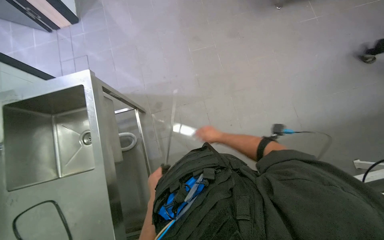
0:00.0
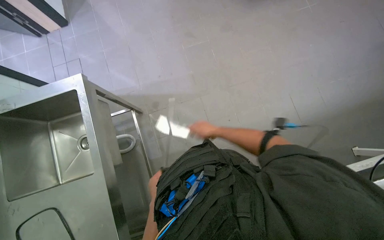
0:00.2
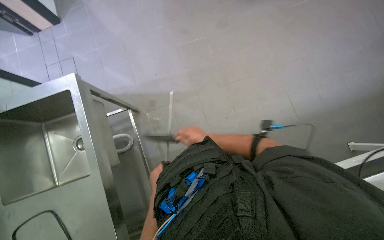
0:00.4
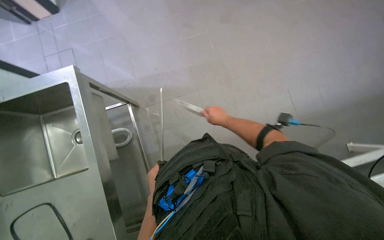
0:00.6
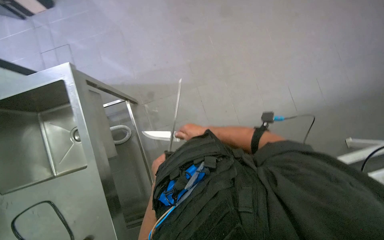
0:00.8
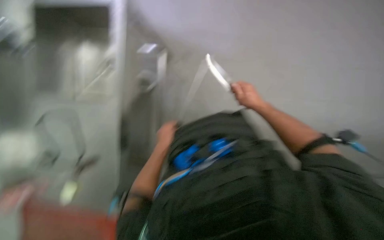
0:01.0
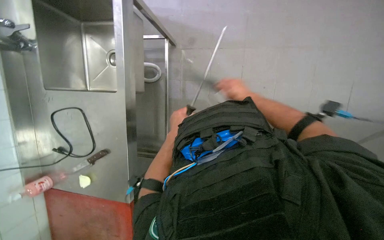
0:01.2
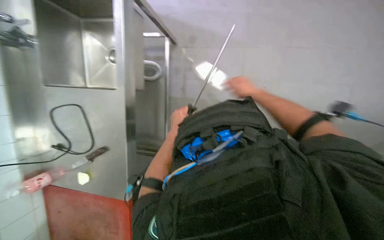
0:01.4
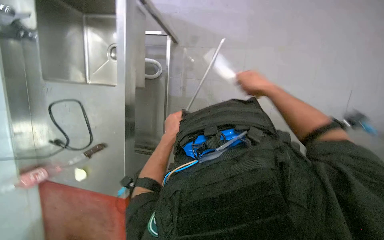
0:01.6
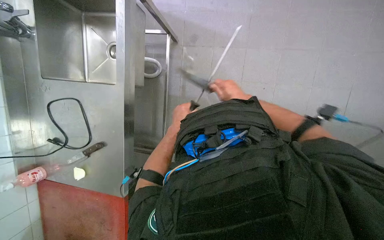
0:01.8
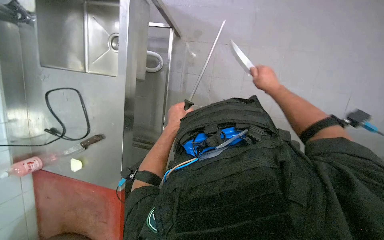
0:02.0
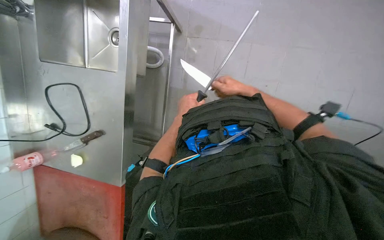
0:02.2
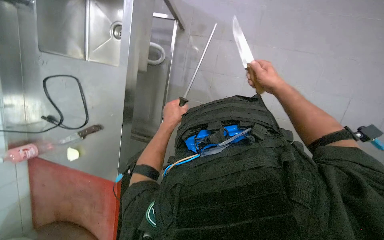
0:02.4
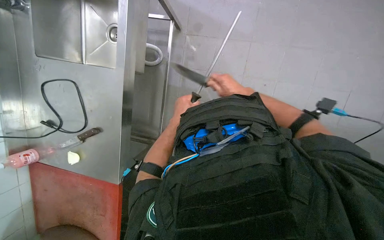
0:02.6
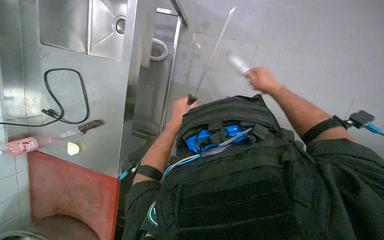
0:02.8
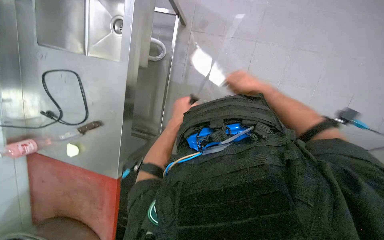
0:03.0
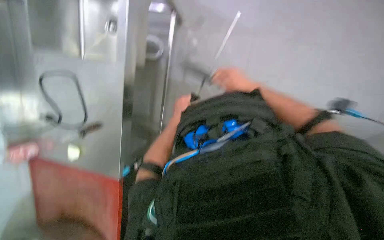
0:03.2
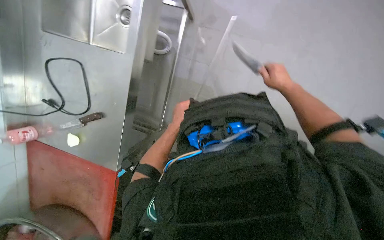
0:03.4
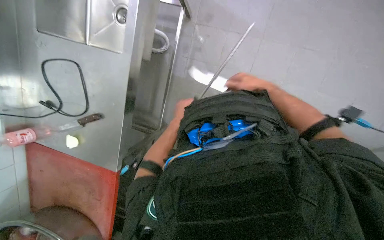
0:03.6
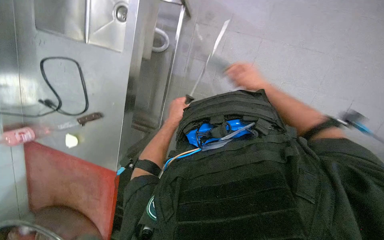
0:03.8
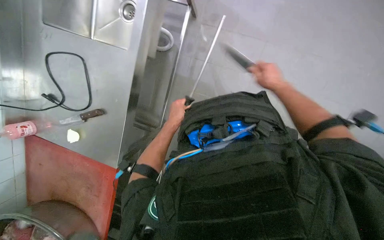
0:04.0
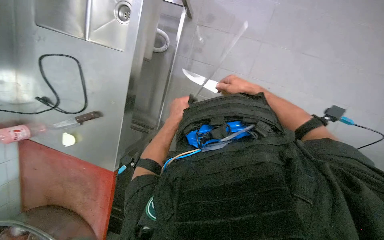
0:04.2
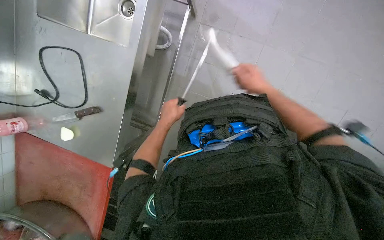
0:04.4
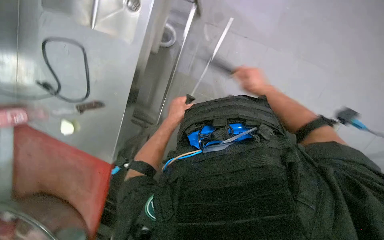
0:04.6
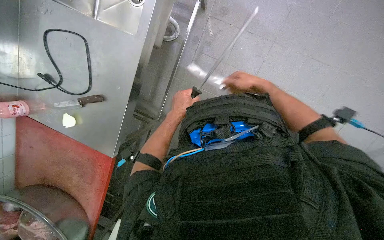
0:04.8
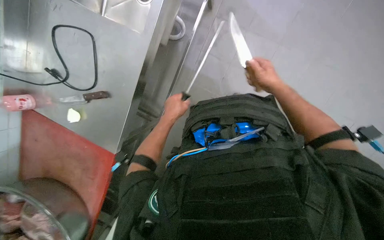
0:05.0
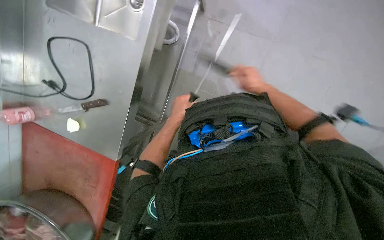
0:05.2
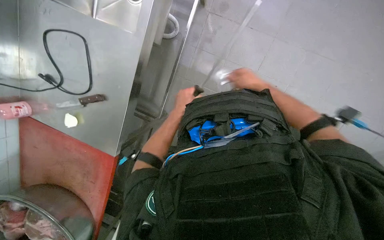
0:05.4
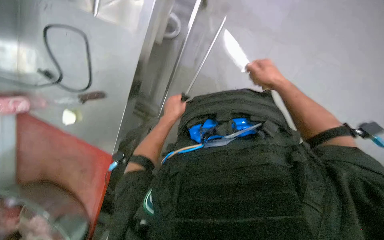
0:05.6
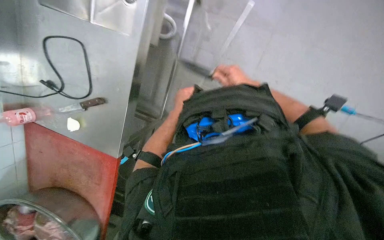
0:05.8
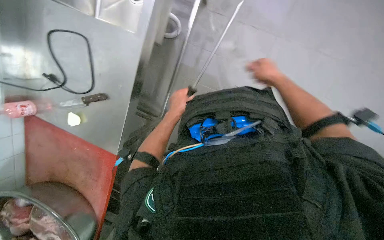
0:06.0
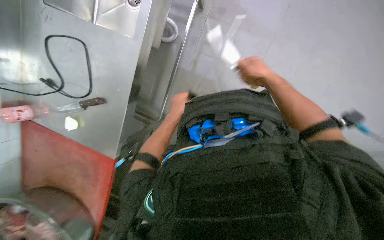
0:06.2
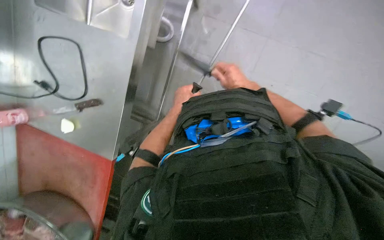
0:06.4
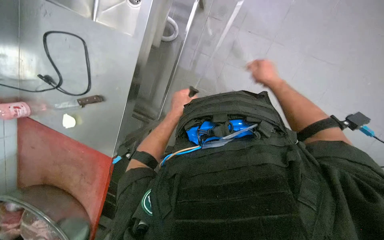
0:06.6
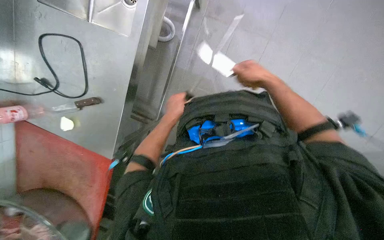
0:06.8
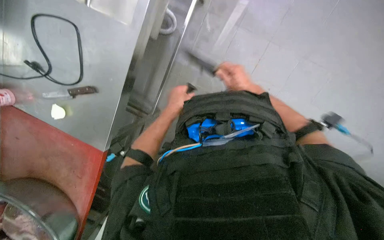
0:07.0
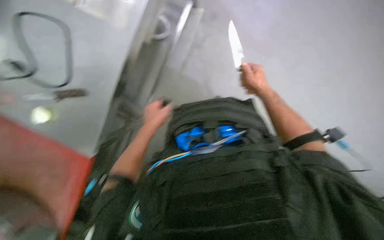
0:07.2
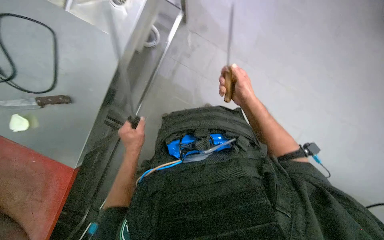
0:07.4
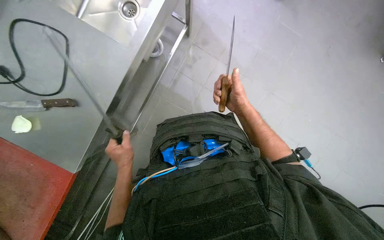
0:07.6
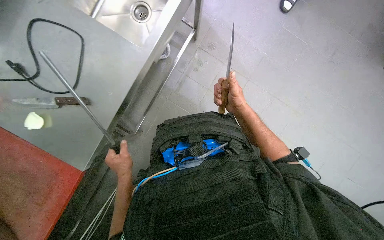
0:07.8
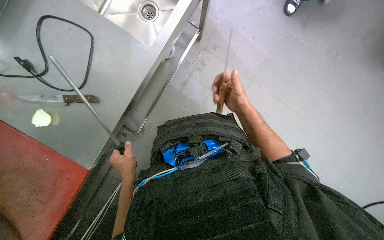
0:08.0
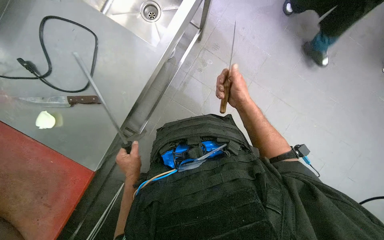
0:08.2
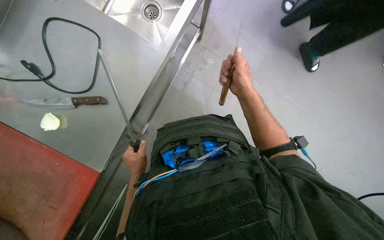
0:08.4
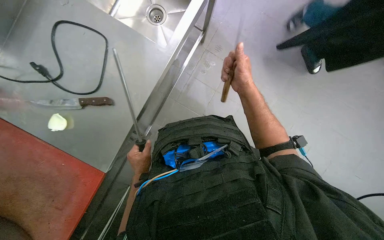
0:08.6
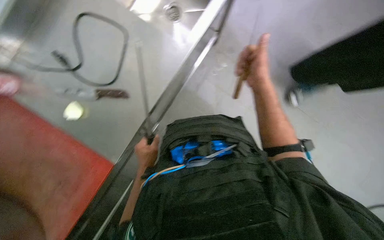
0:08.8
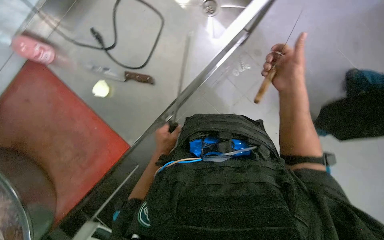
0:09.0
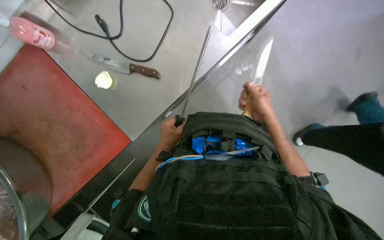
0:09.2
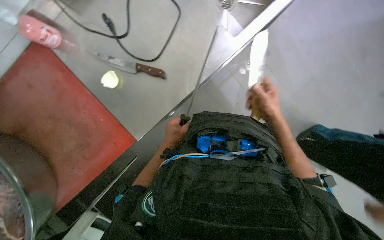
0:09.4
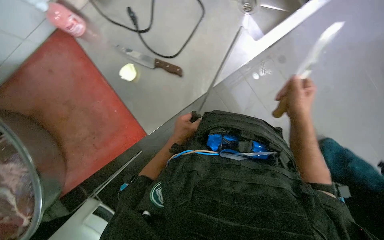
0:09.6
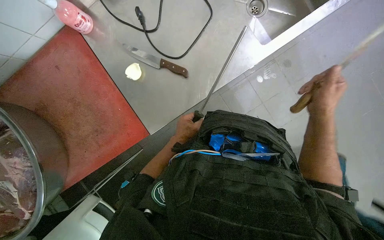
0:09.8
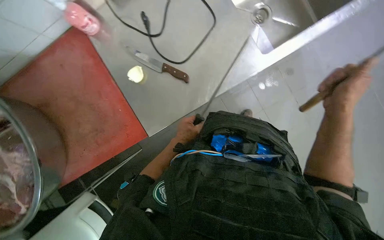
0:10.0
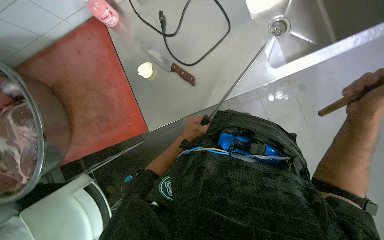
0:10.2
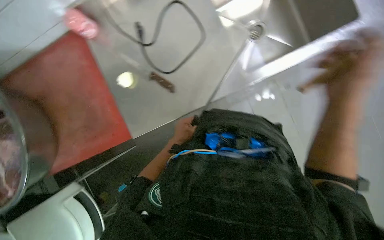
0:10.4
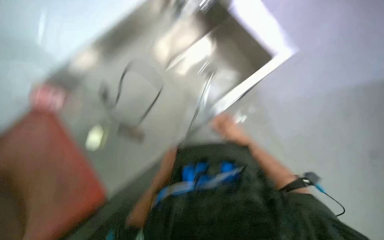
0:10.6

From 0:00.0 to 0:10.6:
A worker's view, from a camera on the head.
Job: preparing food.
The whole recording: Sharpening knife with sharpening steel. The worker sharpens a knife using a sharpening steel on a metal counter.
From 0:01.6 to 0:03.0: The right hand moves left and right over roughly 10 cm, changing direction 2 times.
From 0:03.0 to 0:06.0: The hands make small movements and keep their place.
From 0:06.0 to 0:07.6: The right hand swings left and right, some 15 cm each way, with 2 reversals. Meanwhile the left hand travels down the picture and to the left by about 20 cm.
From 0:07.6 to 0:09.0: The head turns to the left by roughly 20 degrees. The right hand travels up the picture by approximately 10 cm.

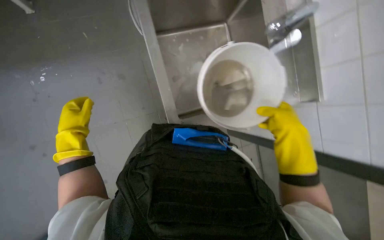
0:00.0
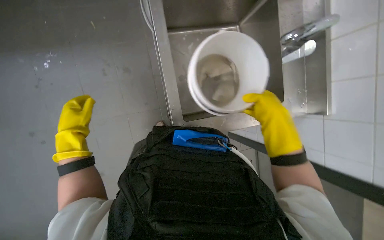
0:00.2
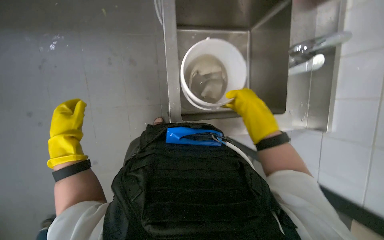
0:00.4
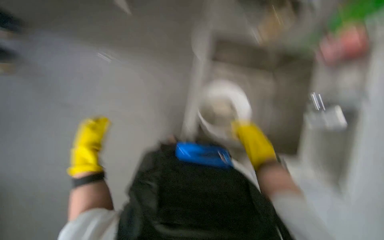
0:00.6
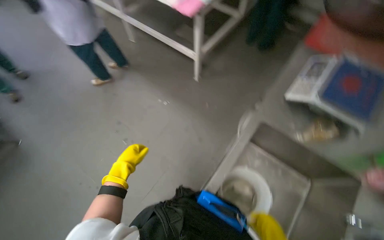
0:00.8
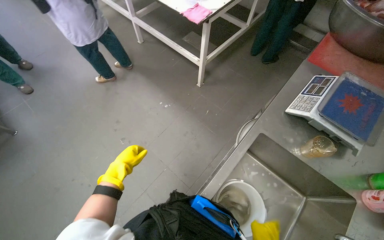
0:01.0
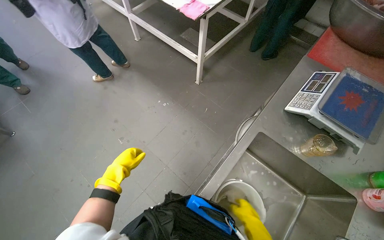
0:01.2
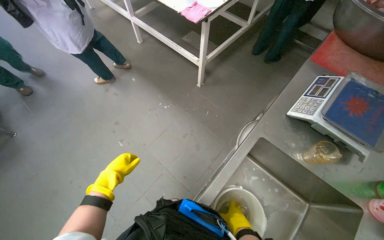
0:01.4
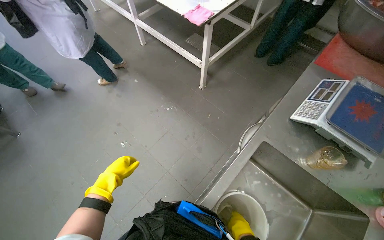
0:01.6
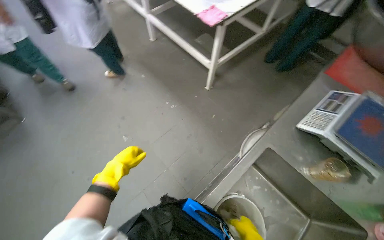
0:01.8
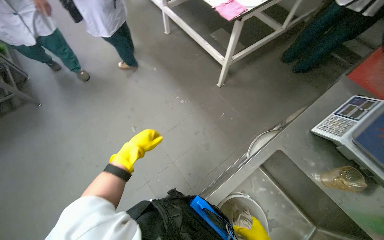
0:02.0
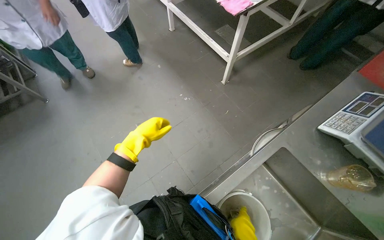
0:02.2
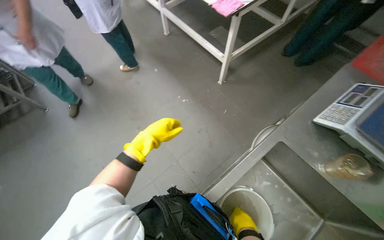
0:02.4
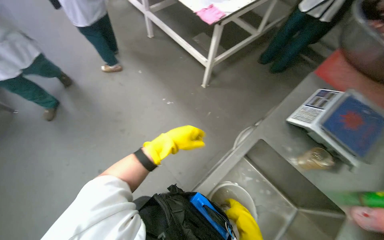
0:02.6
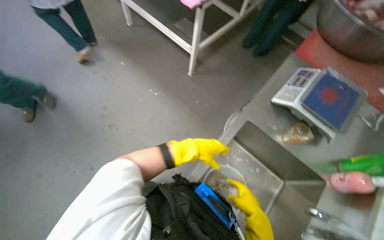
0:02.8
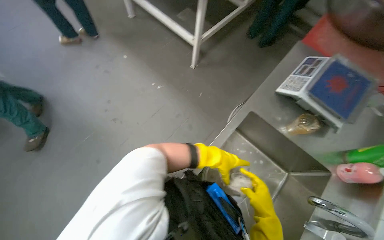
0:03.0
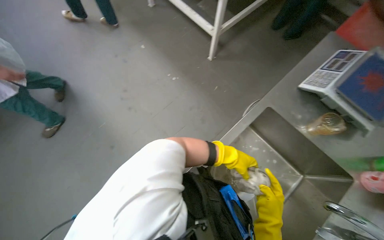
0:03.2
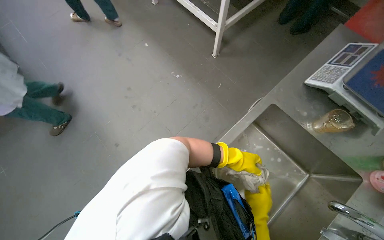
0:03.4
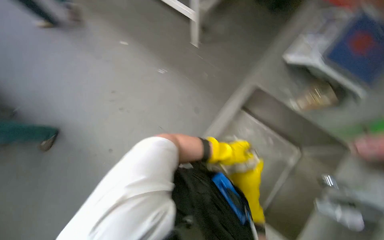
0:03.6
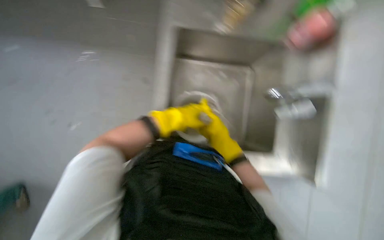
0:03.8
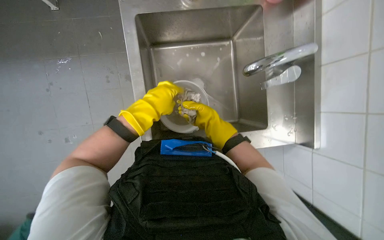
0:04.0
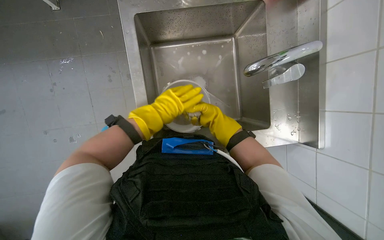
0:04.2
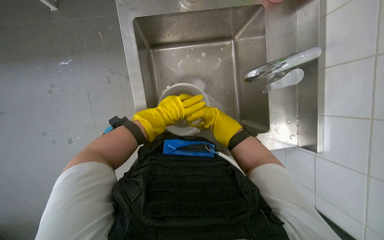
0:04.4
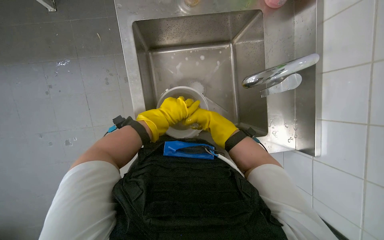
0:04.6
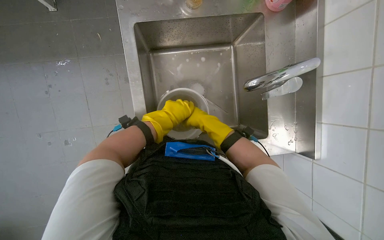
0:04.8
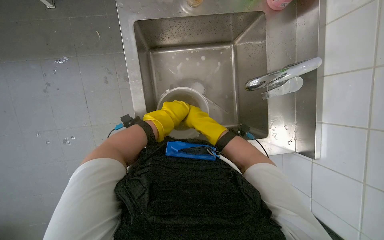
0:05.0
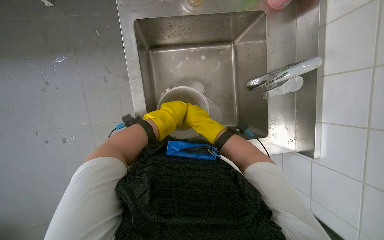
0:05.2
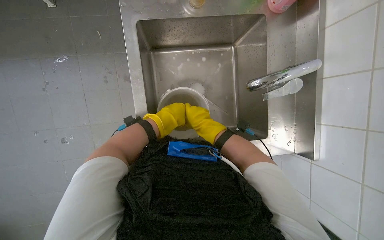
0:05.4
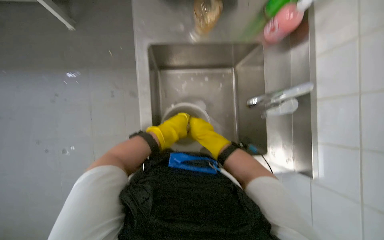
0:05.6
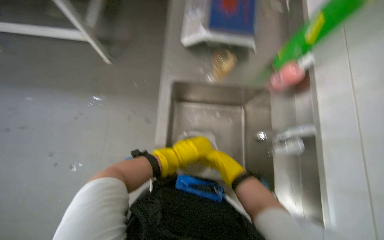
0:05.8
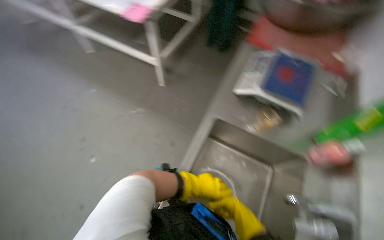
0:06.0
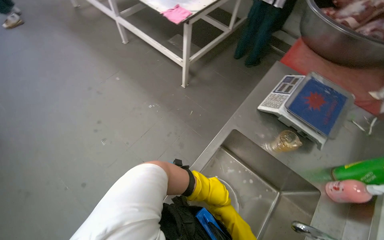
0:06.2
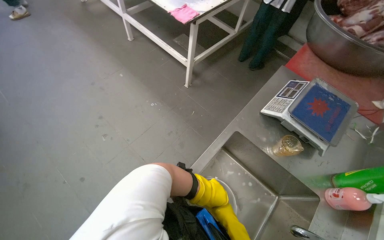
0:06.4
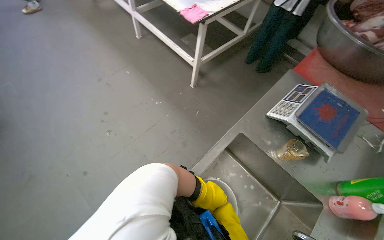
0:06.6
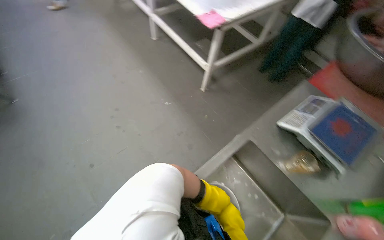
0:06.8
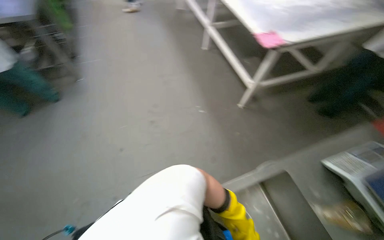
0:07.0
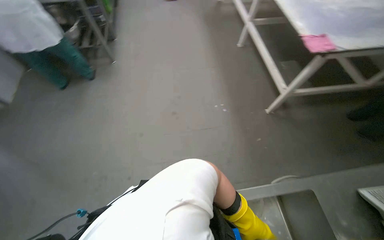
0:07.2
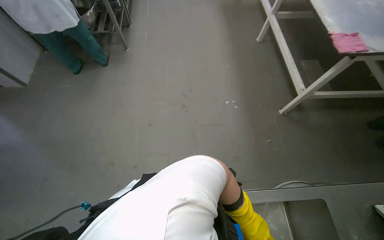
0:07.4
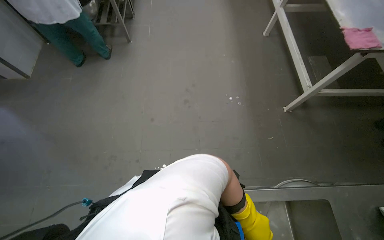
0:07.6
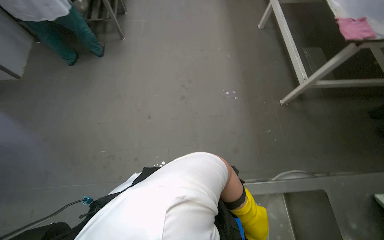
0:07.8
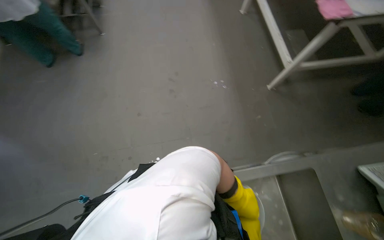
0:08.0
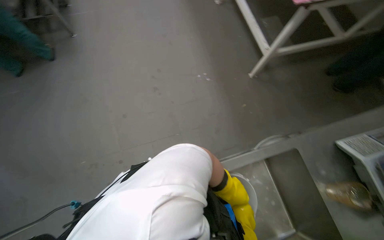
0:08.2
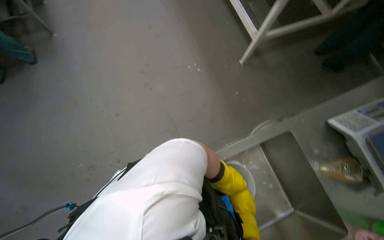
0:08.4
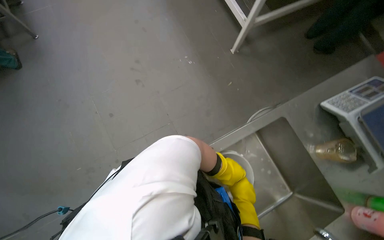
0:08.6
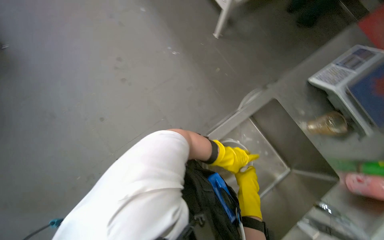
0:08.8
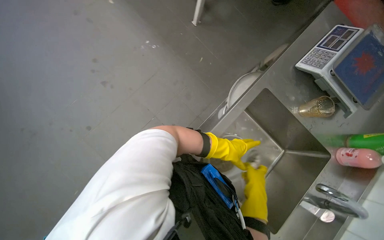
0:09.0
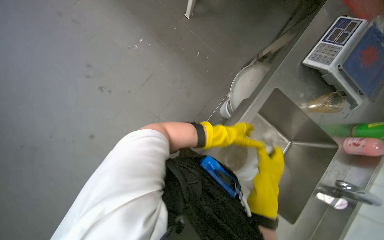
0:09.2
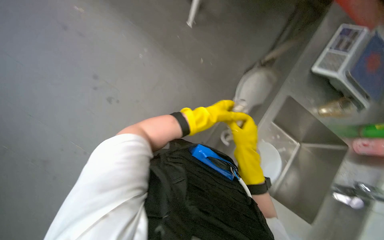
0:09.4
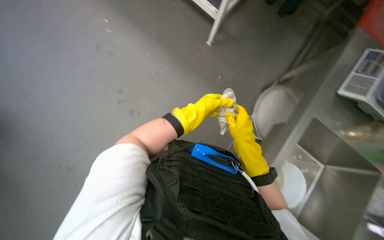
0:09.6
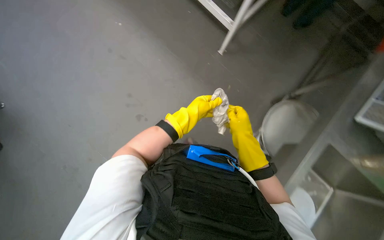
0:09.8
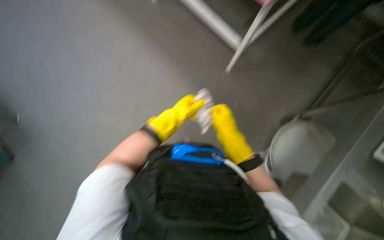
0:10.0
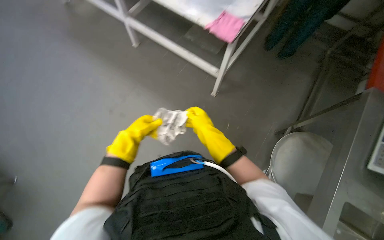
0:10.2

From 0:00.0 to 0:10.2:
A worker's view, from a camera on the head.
Job: wiping surfaces.
The whole recording: Washing cloth and wiping counter. The worker washes a cleaning cloth in the sink and then wipes a kitchen counter.
From 0:00.0 to 0:01.4: The scene turns about 30 degrees clockwise in the picture. The left hand is displaced down the picture by about 20 cm.
From 0:01.4 to 0:03.0: The left hand is displaced to the right by about 35 cm.
From 0:03.0 to 0:04.4: The camera pitches downward, by roughly 15 degrees. The scene rotates counterclockwise by about 25 degrees. The left hand moves to the left, about 10 cm. The right hand moves farther from the camera and up the picture, roughly 15 cm.
From 0:04.4 to 0:05.8: The camera pitches upward, by about 20 degrees. The right hand travels nearer to the camera by approximately 10 cm.
From 0:05.8 to 0:07.2: The head turns to the left by roughly 75 degrees. The wearer looks roughly 20 degrees further upward.
From 0:07.2 to 0:08.8: The view tilts some 20 degrees downward. The scene turns some 25 degrees counterclockwise in the picture.
From 0:08.8 to 0:10.2: The wearer looks some 15 degrees further upward. The left hand heads to the left and up the picture, covering roughly 70 cm.
